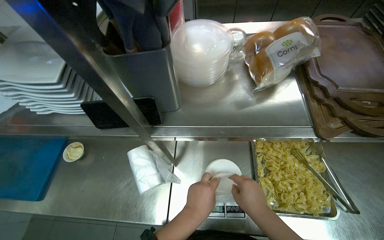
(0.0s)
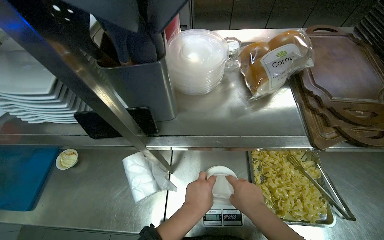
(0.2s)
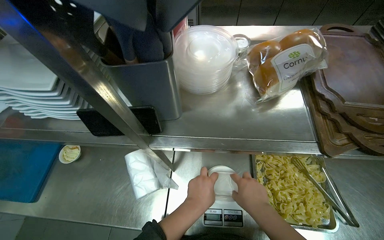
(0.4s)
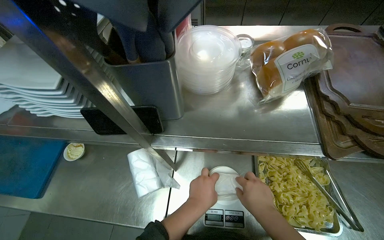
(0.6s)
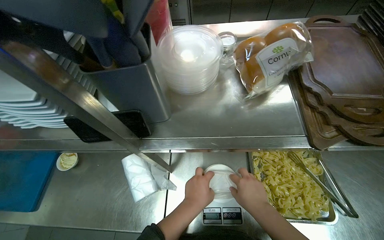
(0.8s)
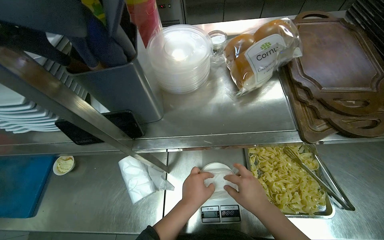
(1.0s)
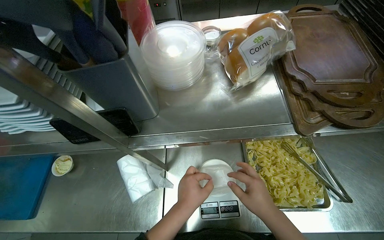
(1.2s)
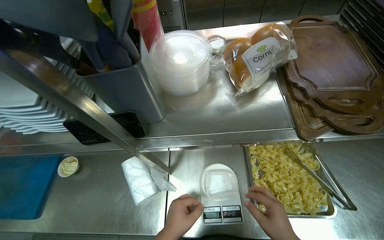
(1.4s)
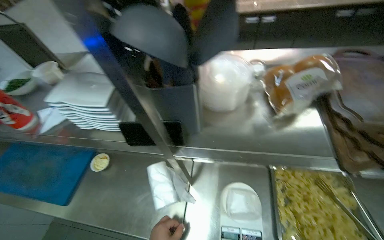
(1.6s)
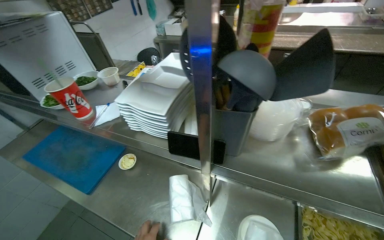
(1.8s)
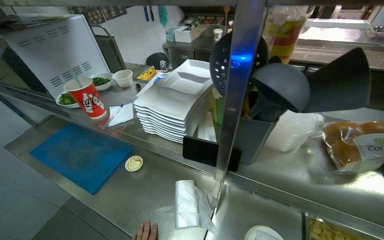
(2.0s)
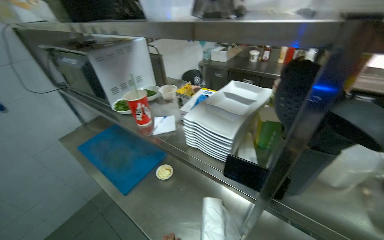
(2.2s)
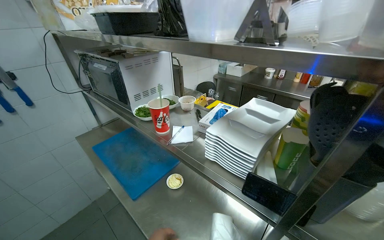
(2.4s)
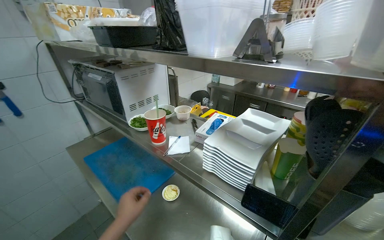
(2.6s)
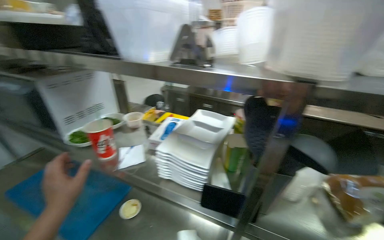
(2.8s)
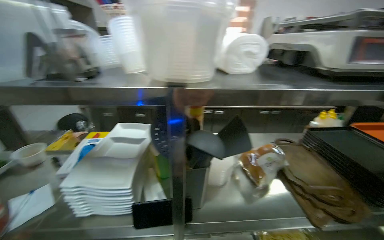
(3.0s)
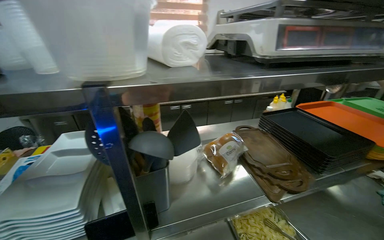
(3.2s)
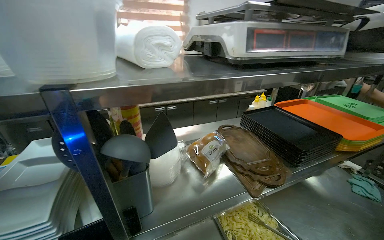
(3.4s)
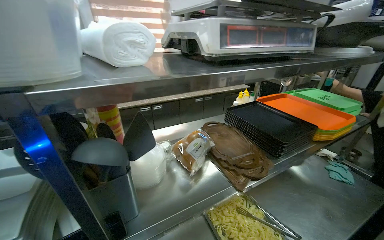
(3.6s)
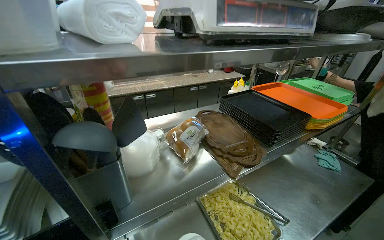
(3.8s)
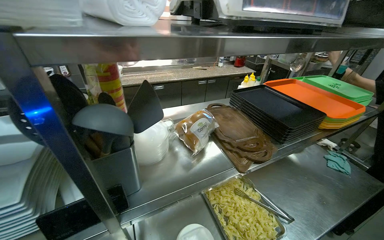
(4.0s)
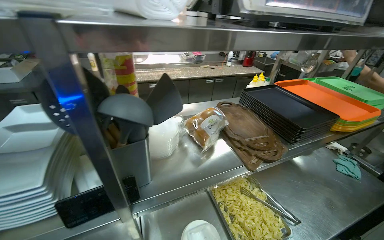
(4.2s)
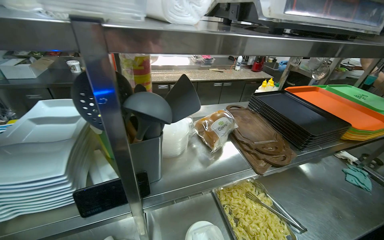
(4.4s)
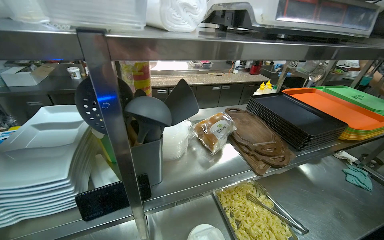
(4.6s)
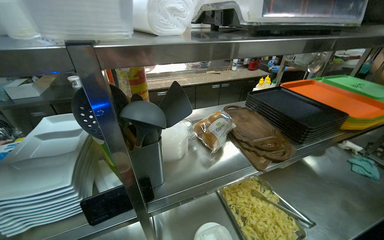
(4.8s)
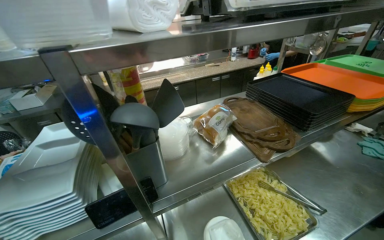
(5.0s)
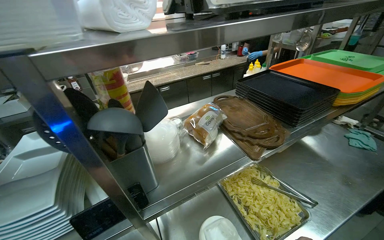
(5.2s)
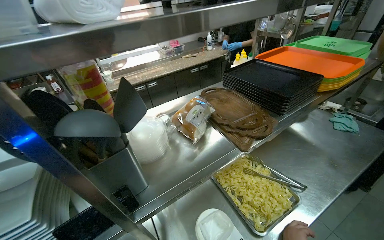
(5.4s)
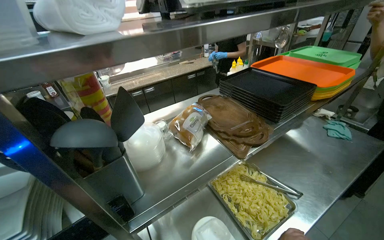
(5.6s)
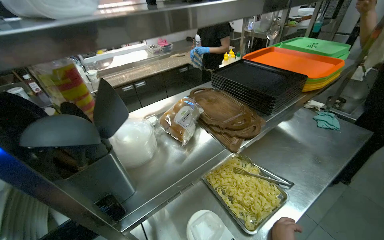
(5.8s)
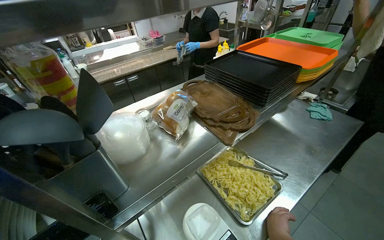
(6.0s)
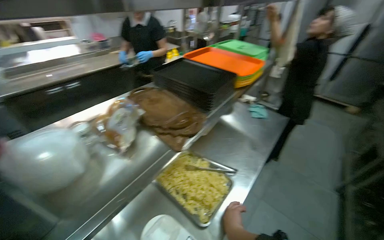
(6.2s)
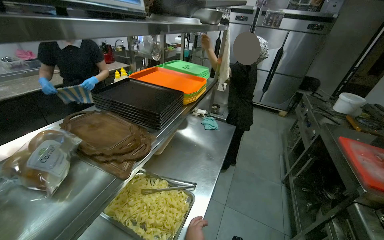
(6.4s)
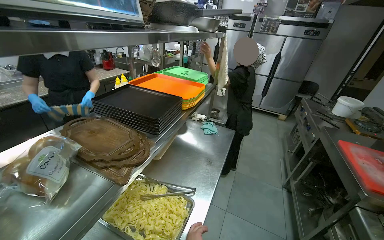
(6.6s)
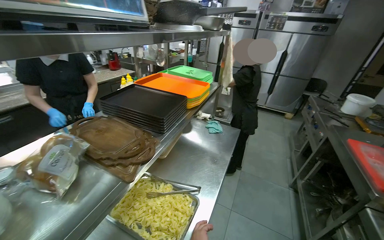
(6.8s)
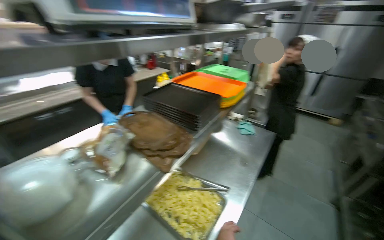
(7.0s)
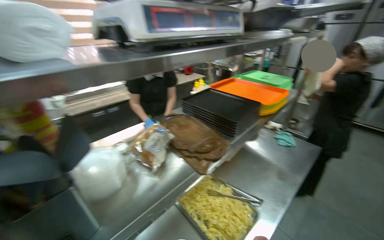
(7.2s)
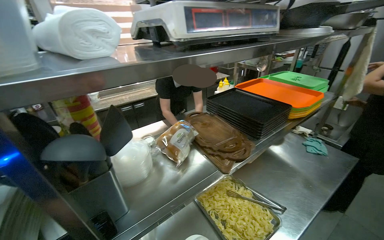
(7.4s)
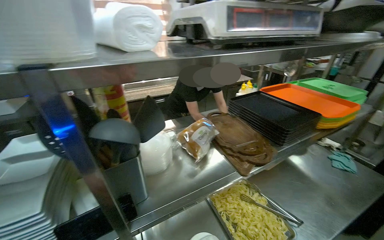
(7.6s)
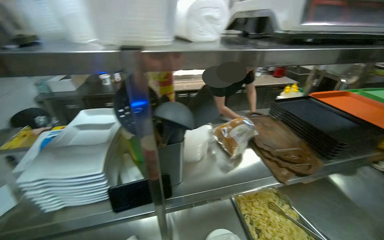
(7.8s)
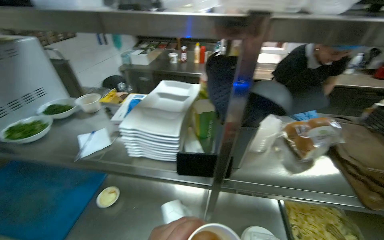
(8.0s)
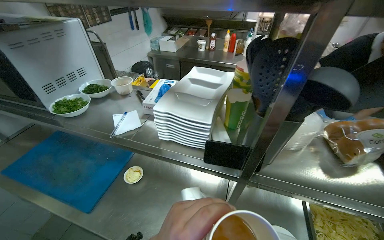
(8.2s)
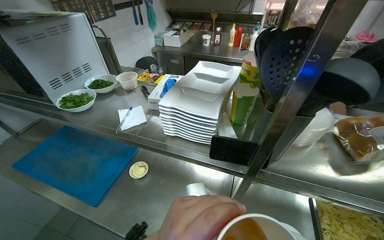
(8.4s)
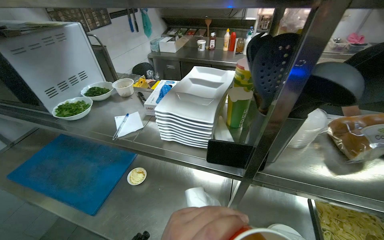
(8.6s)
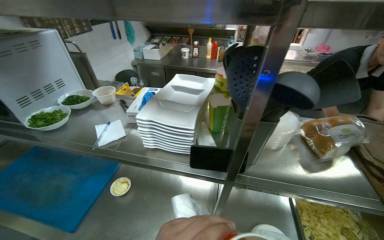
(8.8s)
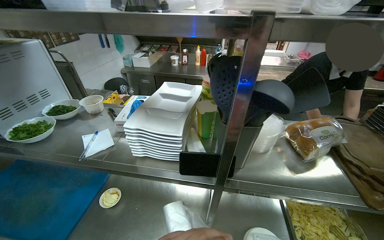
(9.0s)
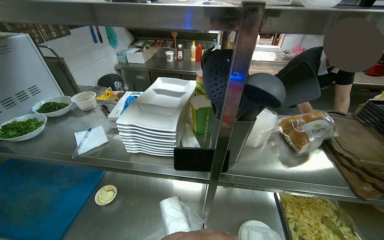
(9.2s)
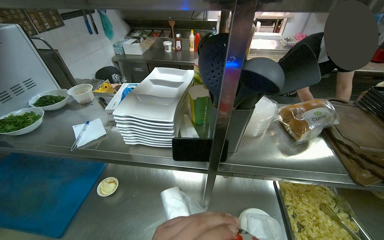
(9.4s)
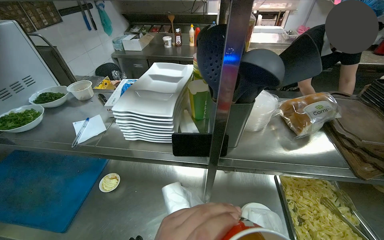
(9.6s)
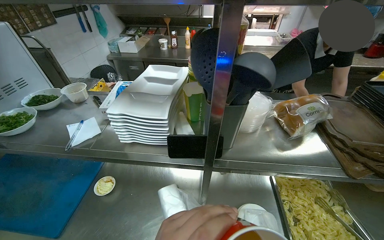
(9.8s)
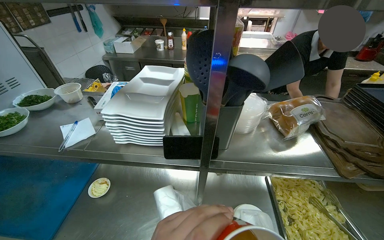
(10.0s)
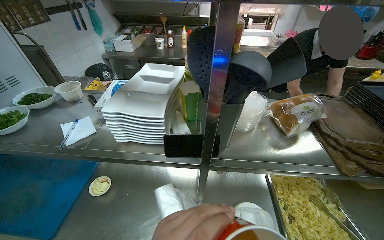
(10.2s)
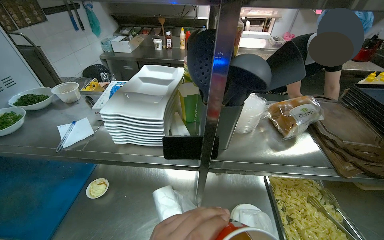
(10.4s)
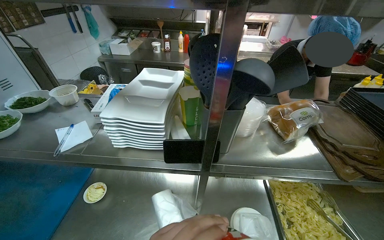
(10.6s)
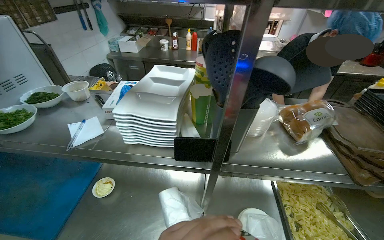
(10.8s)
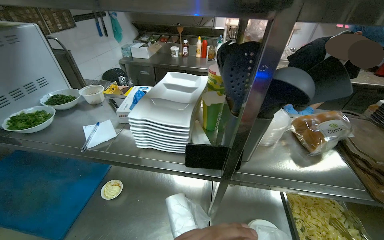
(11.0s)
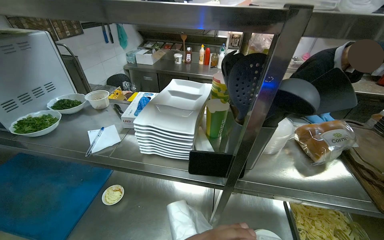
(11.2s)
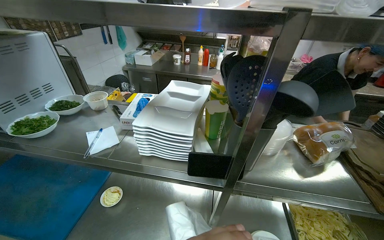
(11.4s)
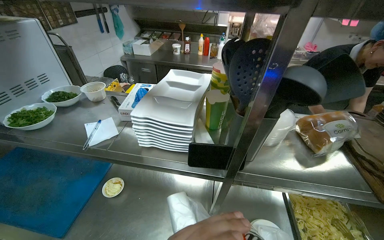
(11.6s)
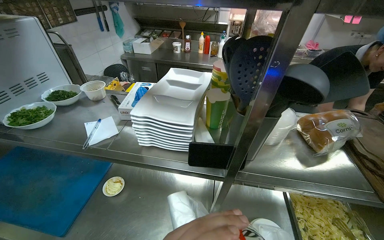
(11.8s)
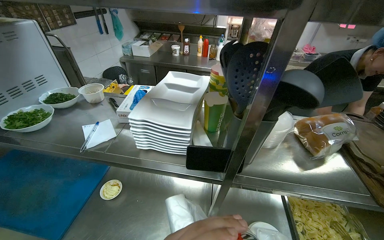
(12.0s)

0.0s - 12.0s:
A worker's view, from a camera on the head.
Job: preparing food.
The whole recording: Weighing and bagging pasta. The worker uses tongs to scoop pasta from a tray into a plastic bag on a scale.
1.6s - 3.0s: The view swings roughly 20 degrees to the right. The camera pitches upward, by about 25 degrees.
3.0s - 4.4s: The view swings about 15 degrees to the right.
7.6s - 9.0s: The head turns to the left by some 35 degrees.

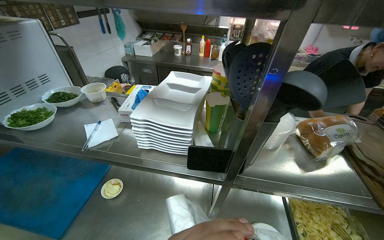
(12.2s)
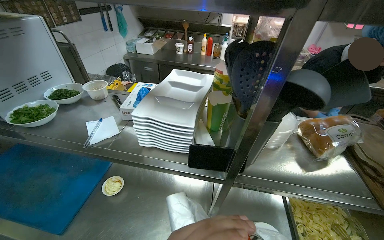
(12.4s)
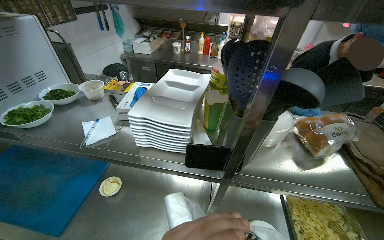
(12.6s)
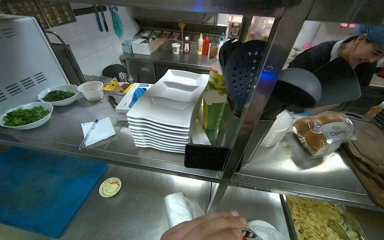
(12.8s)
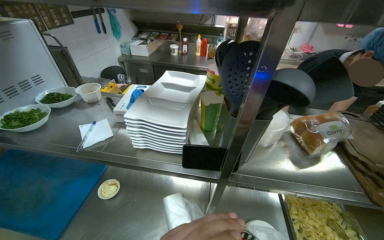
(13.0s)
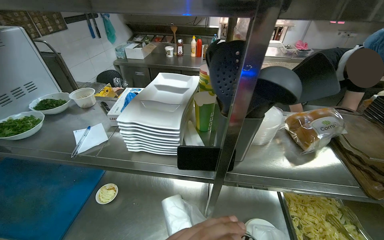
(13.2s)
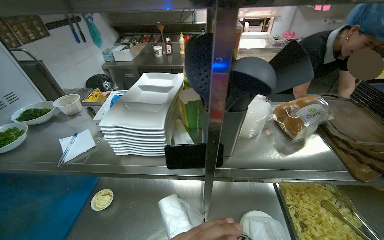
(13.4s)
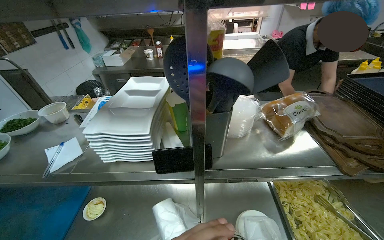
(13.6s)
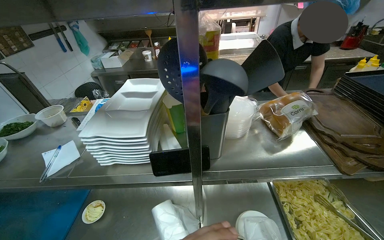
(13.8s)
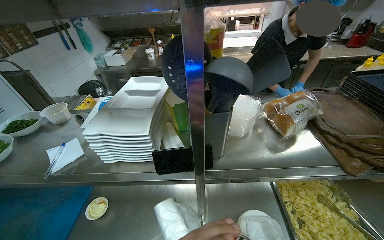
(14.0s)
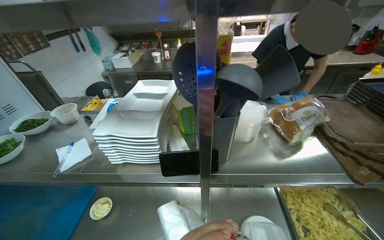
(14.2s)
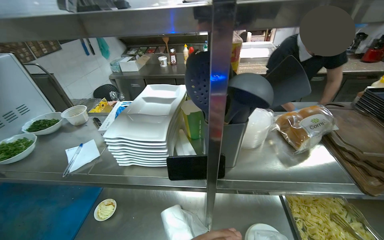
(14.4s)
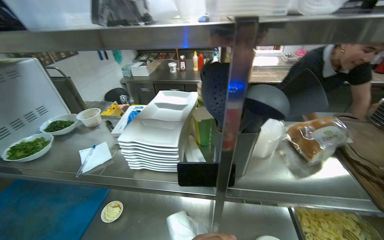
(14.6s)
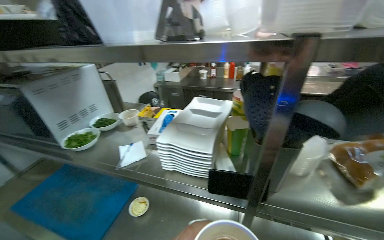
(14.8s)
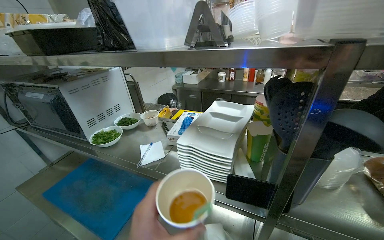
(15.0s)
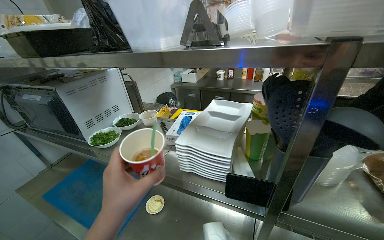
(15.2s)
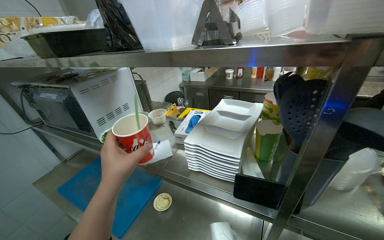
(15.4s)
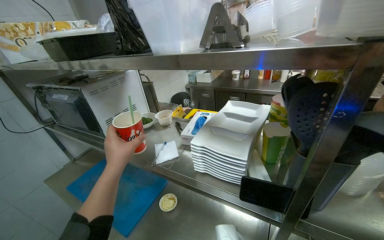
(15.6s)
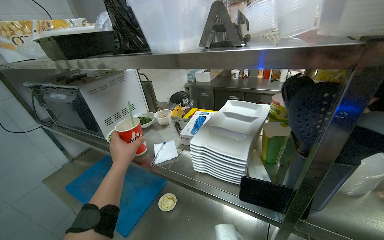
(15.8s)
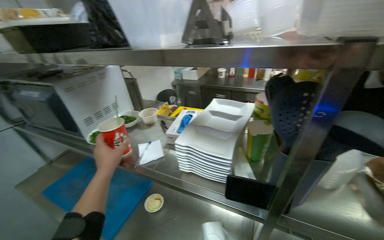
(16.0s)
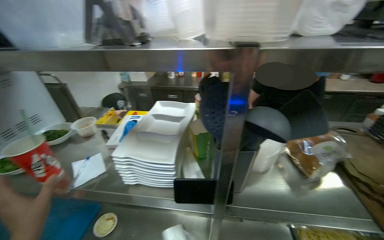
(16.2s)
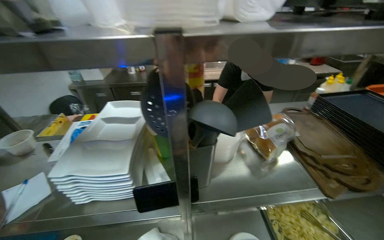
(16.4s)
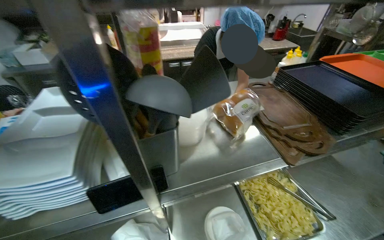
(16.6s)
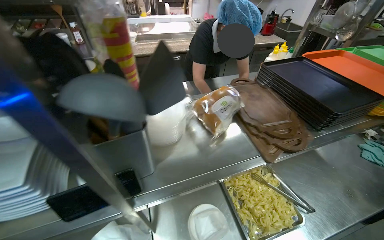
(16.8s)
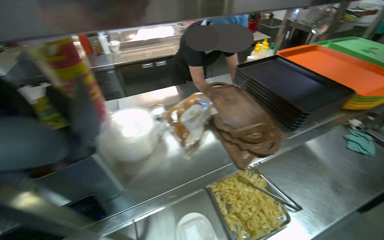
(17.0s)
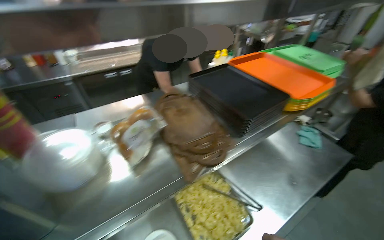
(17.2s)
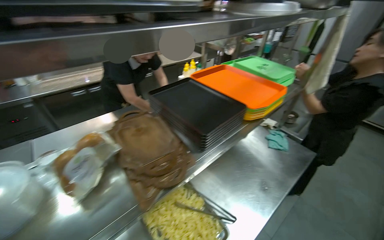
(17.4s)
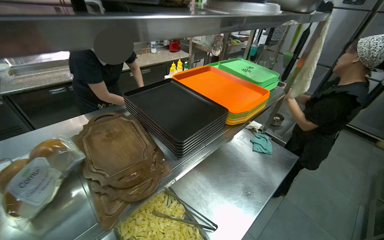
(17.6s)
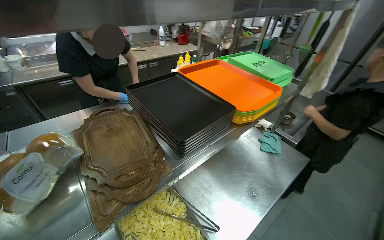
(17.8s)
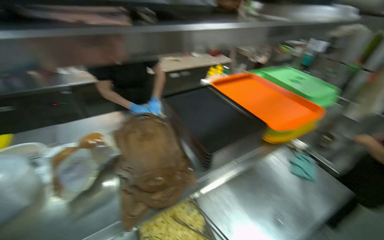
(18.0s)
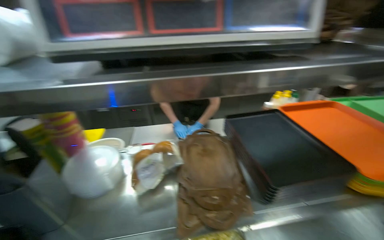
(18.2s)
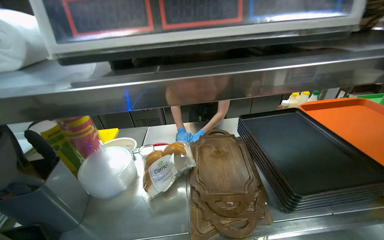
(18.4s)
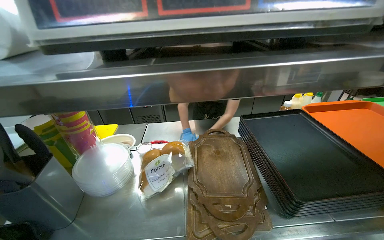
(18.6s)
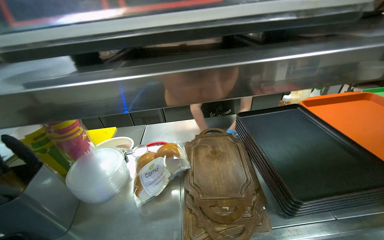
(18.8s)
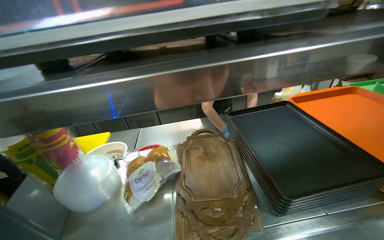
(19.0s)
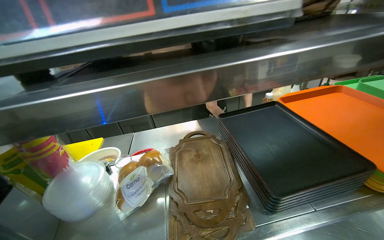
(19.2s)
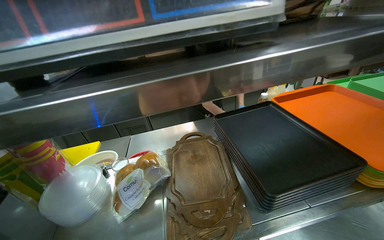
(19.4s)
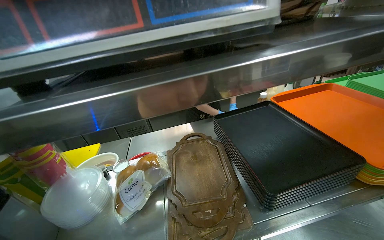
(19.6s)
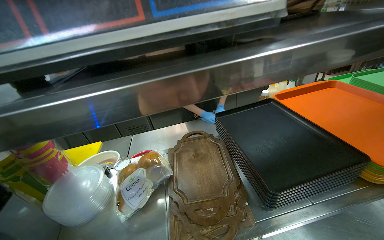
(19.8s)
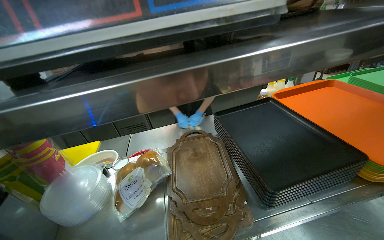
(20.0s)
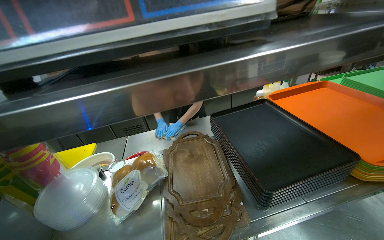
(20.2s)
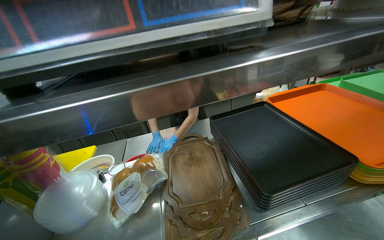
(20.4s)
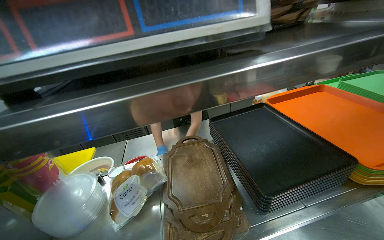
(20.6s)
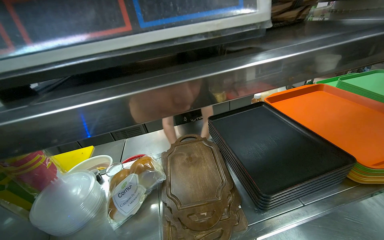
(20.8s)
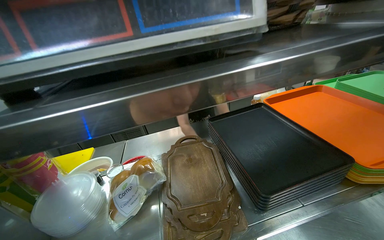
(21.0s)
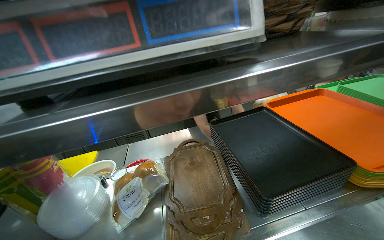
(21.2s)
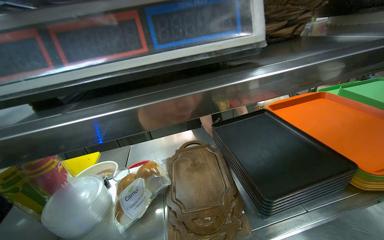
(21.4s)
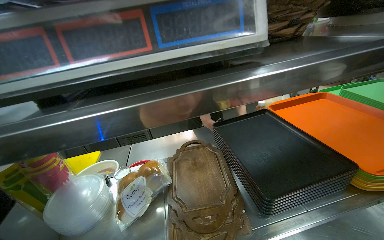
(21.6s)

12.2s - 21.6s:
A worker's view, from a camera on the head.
Job: preparing food.
The whole recording: Weighing and bagging pasta. The worker uses tongs to scoop pasta from a tray into a plastic bag on a scale.
13.8s - 15.4s: The wearer looks some 25 degrees further to the left.
15.4s - 17.0s: The head turns to the right by some 50 degrees.
17.0s - 18.4s: The camera is aimed roughly 20 degrees further to the left. The view tips upward by about 10 degrees.
